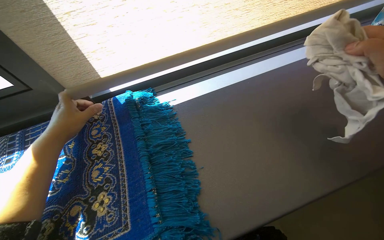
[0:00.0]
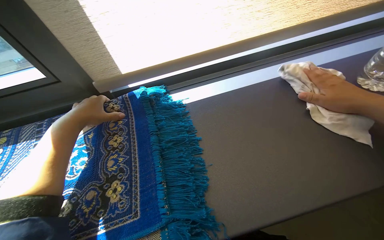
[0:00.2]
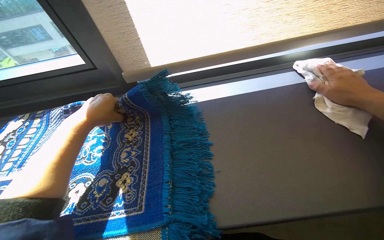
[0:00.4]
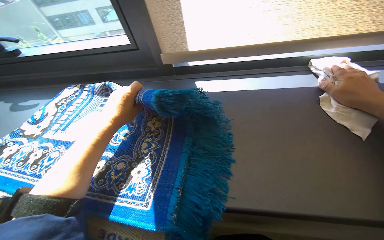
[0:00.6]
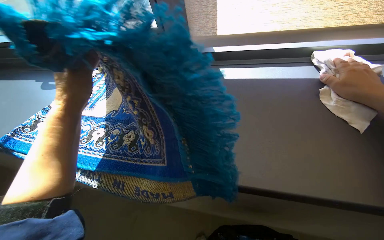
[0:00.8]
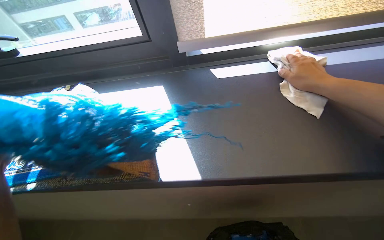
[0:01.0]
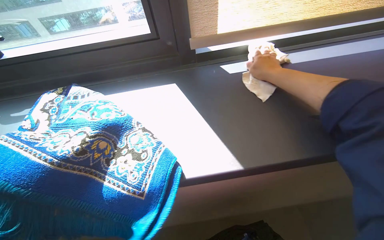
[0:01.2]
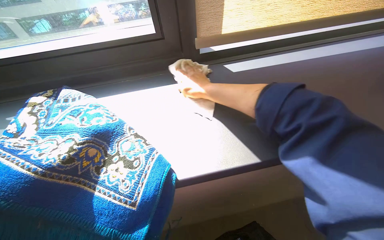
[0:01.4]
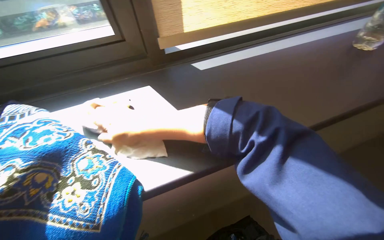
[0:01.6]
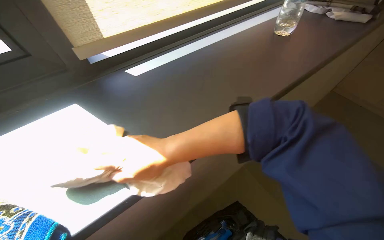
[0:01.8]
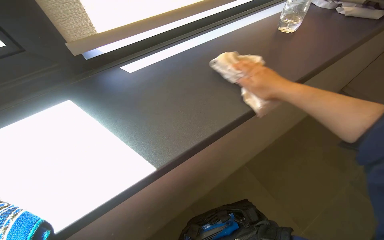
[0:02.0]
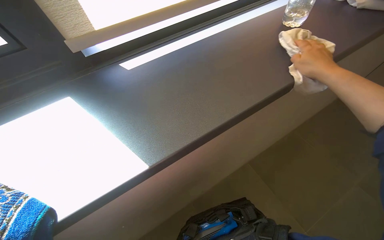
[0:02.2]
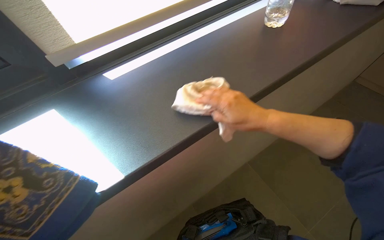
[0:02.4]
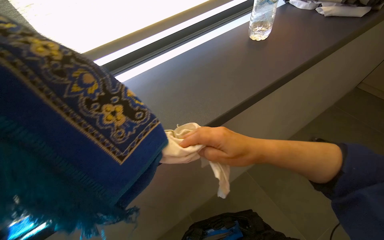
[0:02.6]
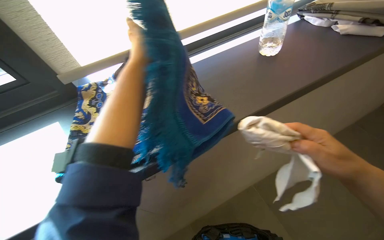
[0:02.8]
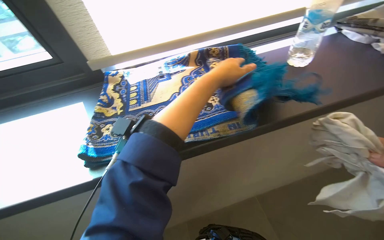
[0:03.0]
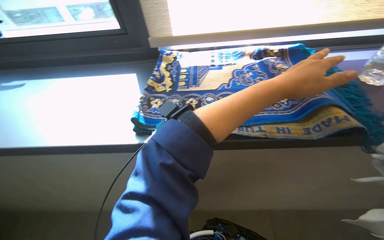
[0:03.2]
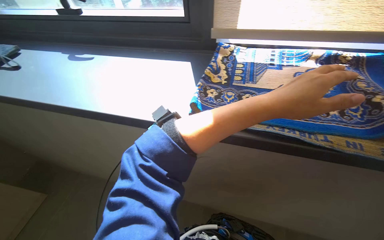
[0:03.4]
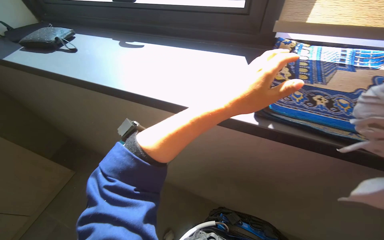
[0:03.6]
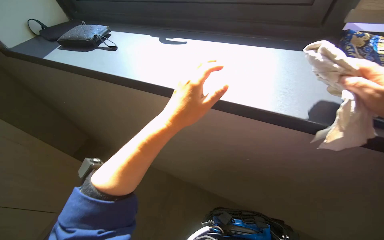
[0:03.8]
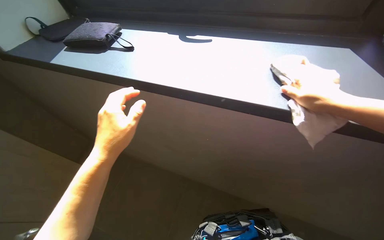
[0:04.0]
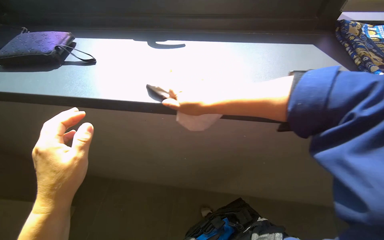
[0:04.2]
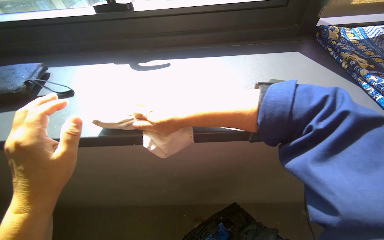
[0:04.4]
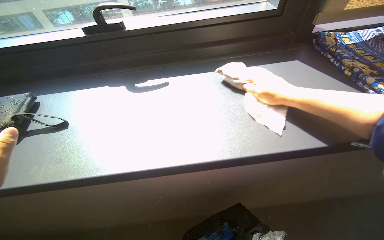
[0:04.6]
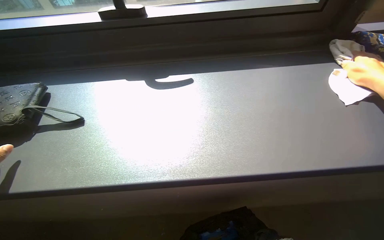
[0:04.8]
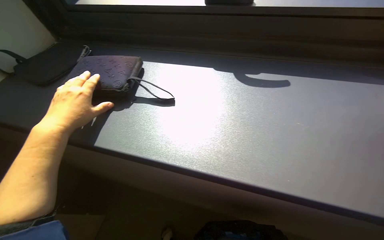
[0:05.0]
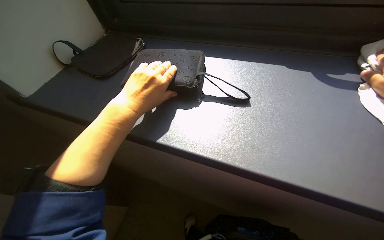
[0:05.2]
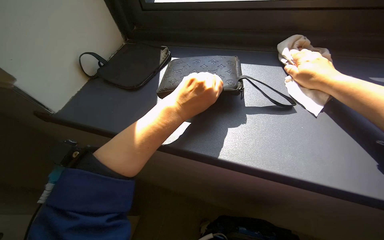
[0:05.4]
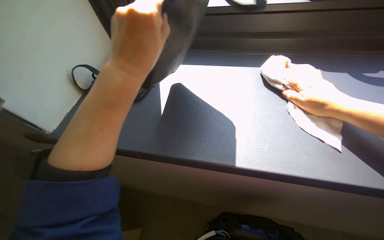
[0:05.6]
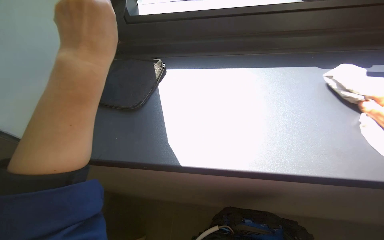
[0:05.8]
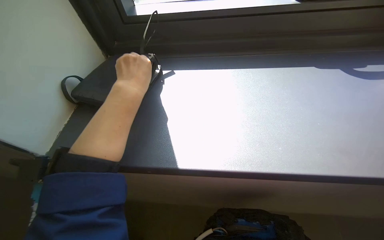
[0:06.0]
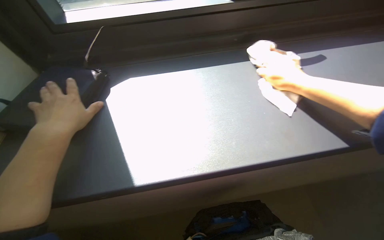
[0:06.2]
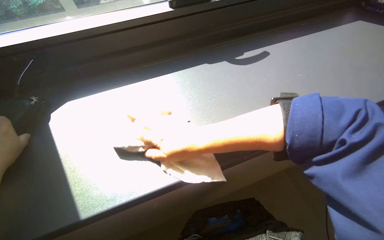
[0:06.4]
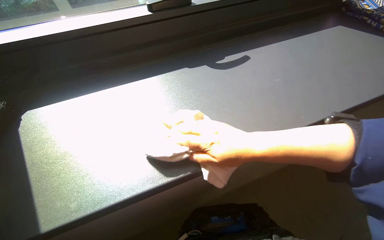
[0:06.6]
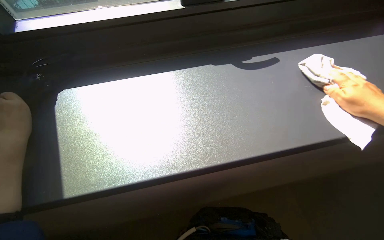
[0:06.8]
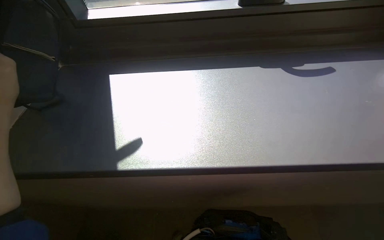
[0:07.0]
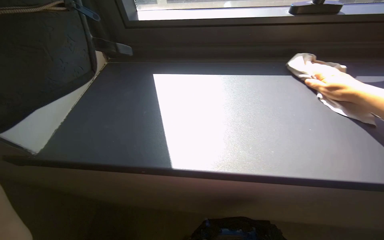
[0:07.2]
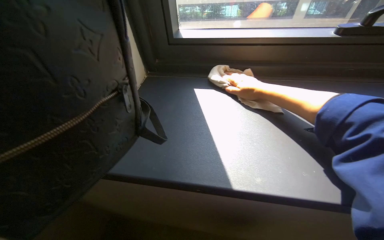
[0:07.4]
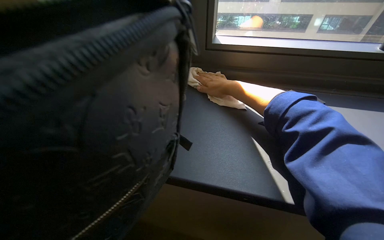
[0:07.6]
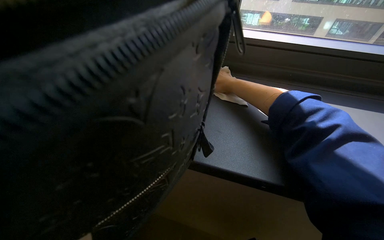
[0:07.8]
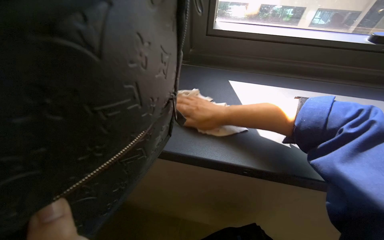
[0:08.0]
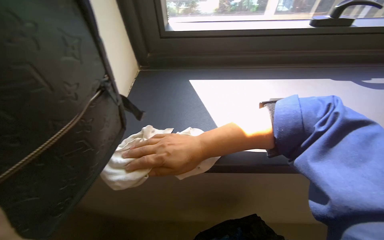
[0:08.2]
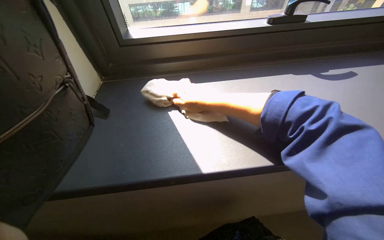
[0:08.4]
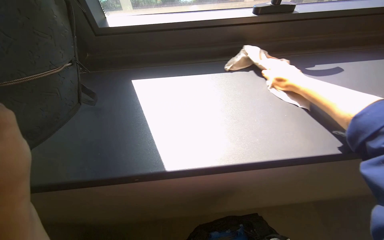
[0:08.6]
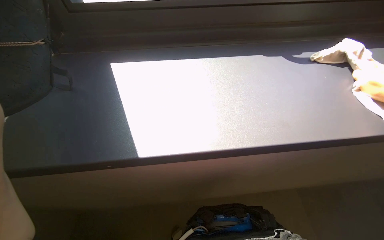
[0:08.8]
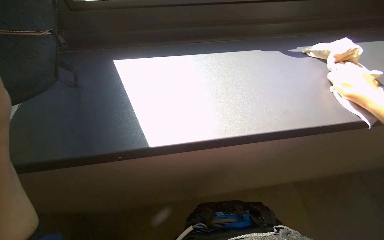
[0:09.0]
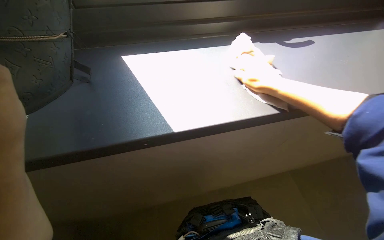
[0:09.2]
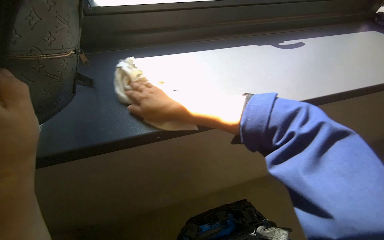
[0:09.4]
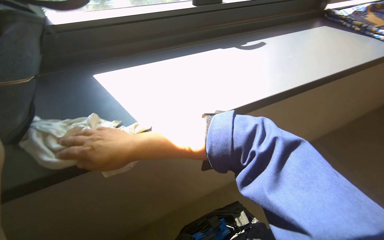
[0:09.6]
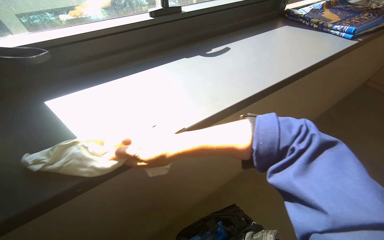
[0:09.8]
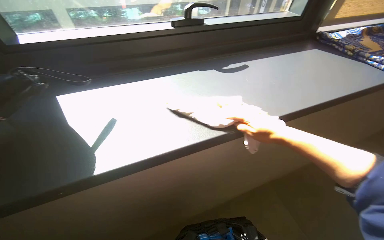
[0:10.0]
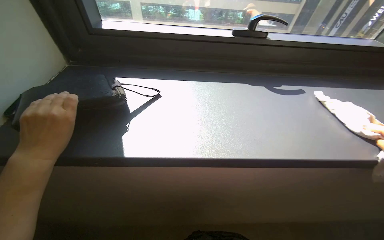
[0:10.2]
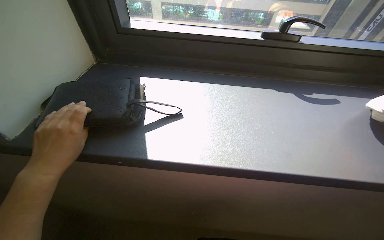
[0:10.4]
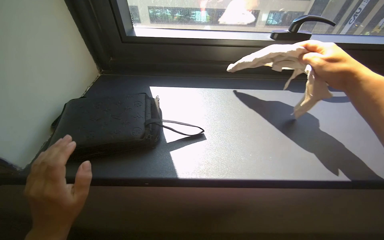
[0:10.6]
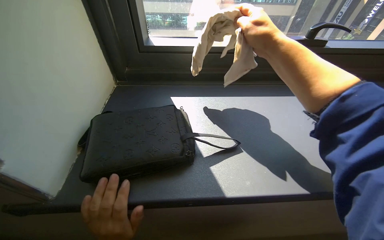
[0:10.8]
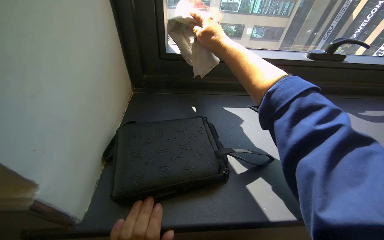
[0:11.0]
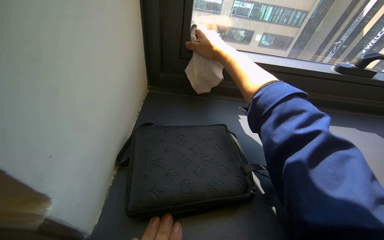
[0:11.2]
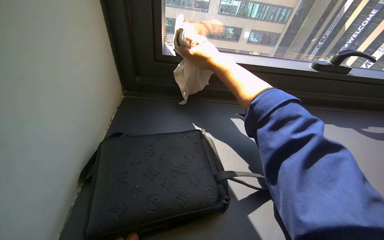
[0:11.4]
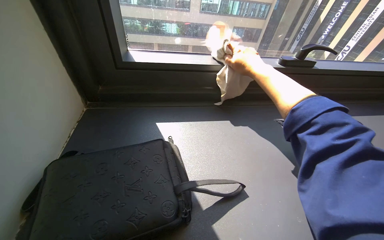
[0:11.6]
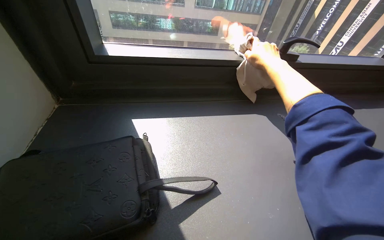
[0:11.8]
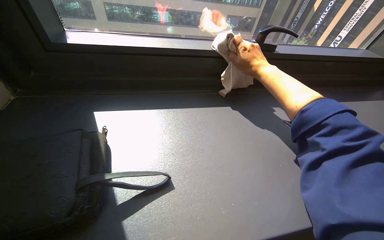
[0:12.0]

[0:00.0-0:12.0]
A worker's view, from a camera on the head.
Job: wiping surfaces.
The whole recording: Wiping window ledge and frame. The worker wipes the window ledge and frame, moving items as needed.
0:03.0 to 0:04.4: The wearer moves some 50 cm. The head rotates roughly 20 degrees to the left.
0:06.0 to 0:07.6: The view swings about 20 degrees to the right.

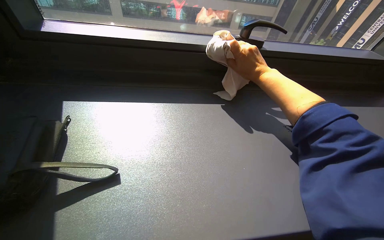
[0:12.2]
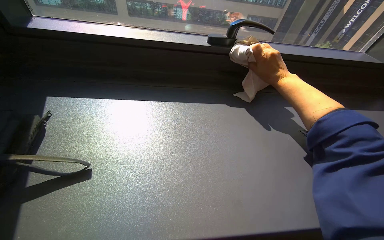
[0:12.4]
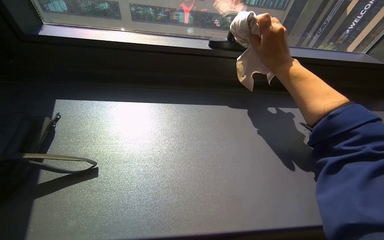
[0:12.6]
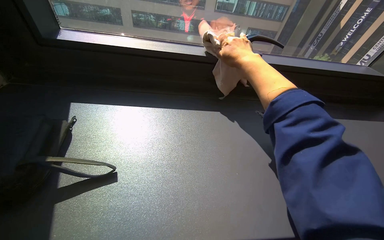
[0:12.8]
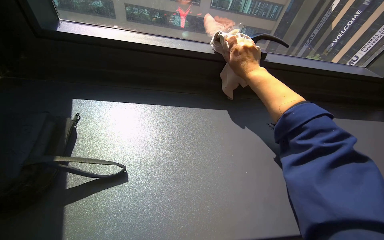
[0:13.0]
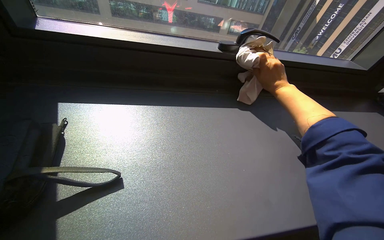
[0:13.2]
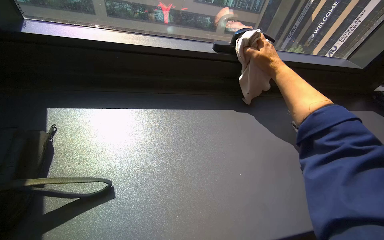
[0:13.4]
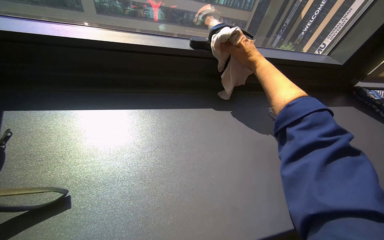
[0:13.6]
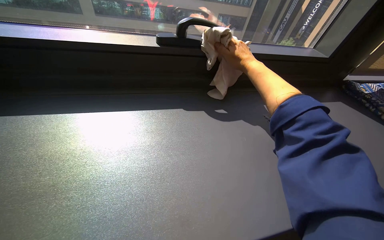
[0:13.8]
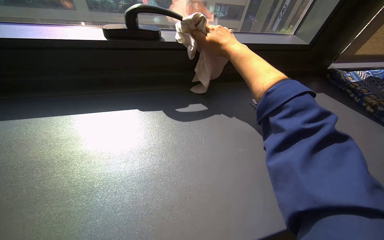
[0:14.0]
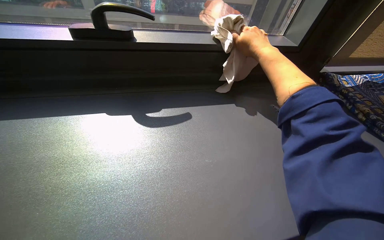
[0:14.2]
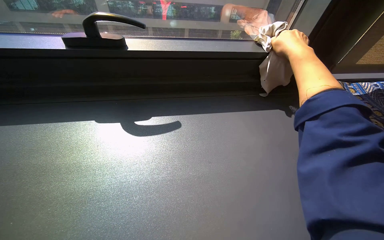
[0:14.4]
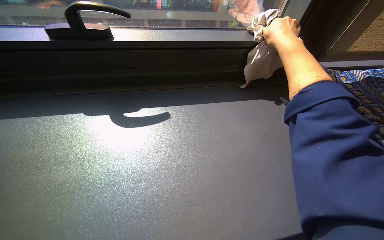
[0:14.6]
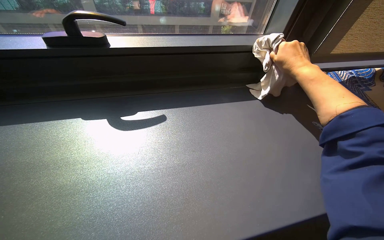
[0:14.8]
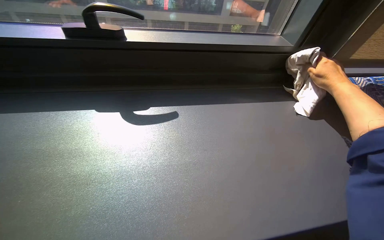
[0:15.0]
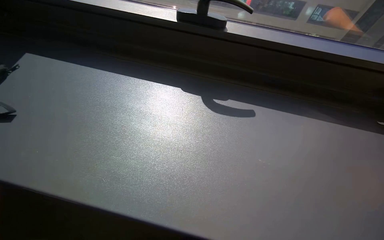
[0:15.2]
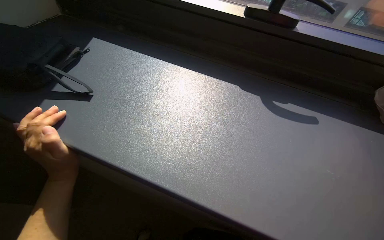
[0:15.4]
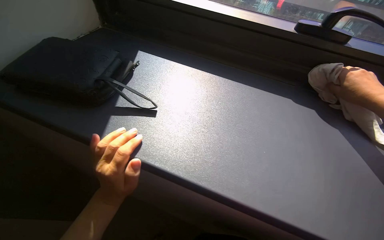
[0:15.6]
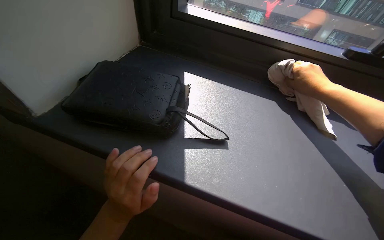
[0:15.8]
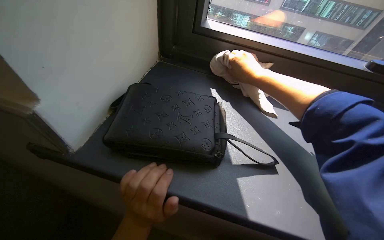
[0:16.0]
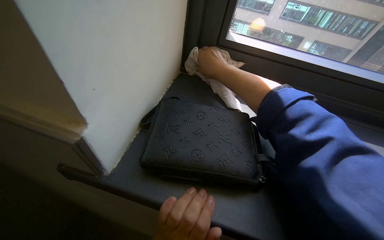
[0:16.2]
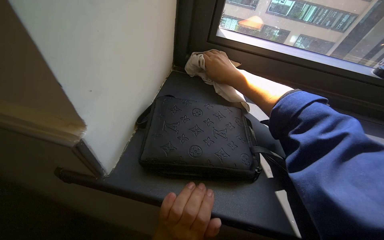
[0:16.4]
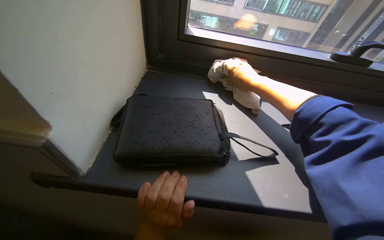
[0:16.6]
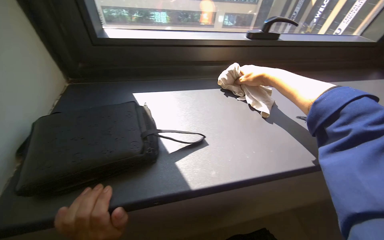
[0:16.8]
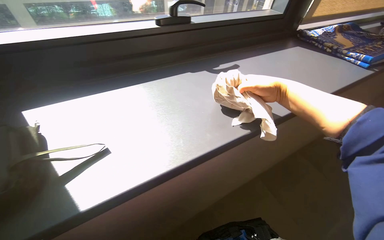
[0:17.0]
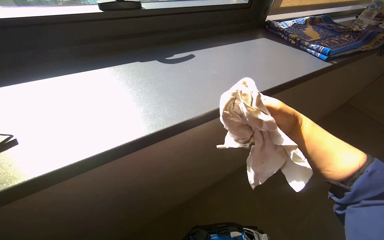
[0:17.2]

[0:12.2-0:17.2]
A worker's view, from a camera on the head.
Job: wiping surfaces.
The whole recording: Wiping window ledge and frame. The worker wipes the window ledge and frame, moving items as needed.
0:15.6 to 0:17.2: The head rotates about 35 degrees to the right.

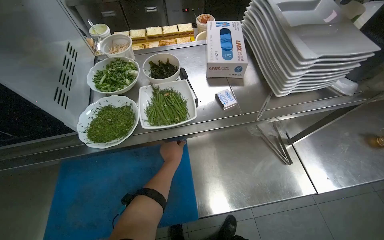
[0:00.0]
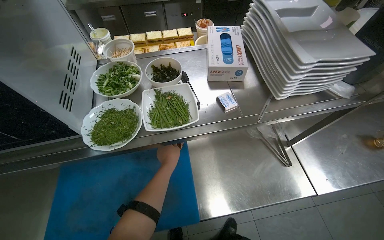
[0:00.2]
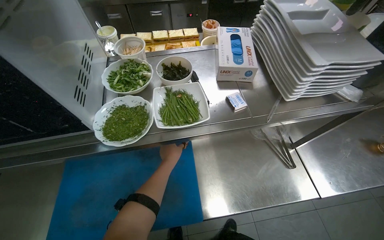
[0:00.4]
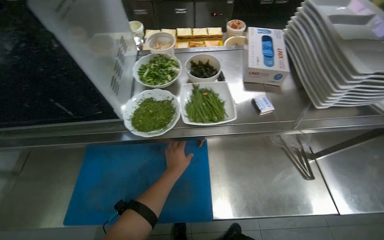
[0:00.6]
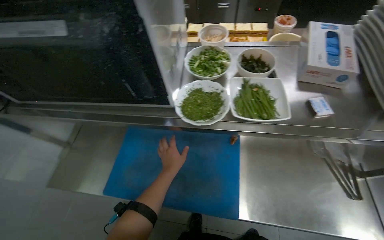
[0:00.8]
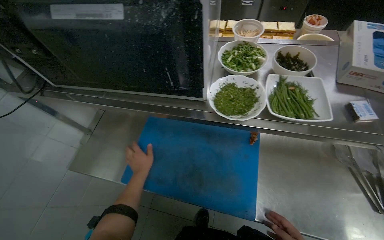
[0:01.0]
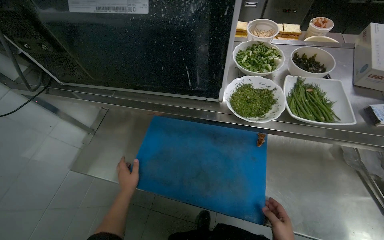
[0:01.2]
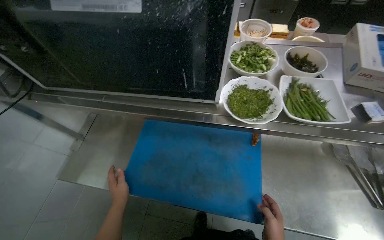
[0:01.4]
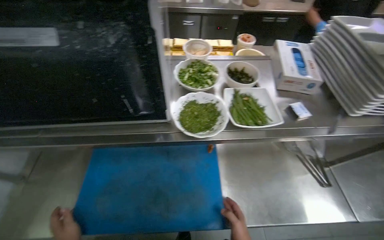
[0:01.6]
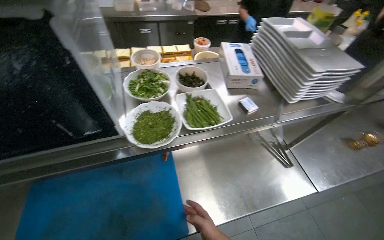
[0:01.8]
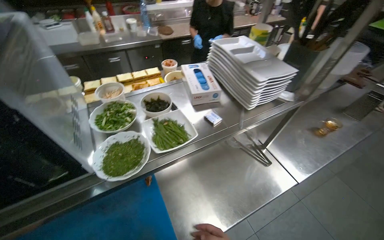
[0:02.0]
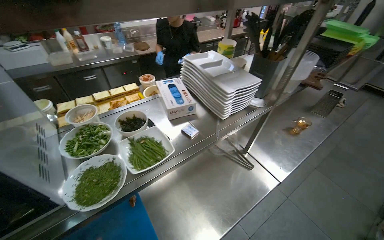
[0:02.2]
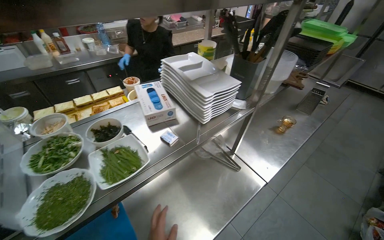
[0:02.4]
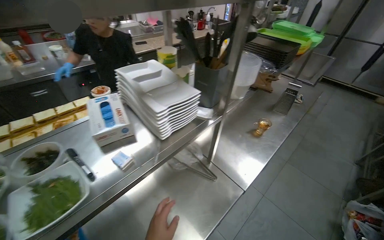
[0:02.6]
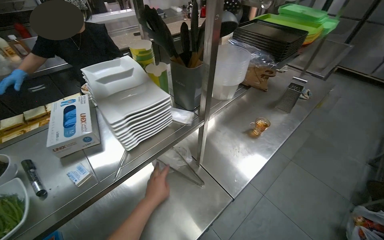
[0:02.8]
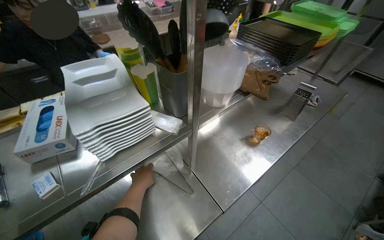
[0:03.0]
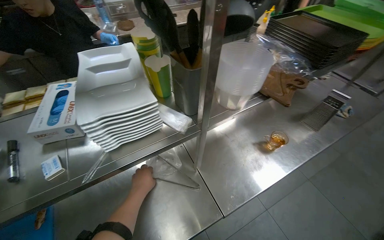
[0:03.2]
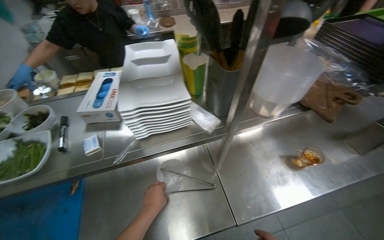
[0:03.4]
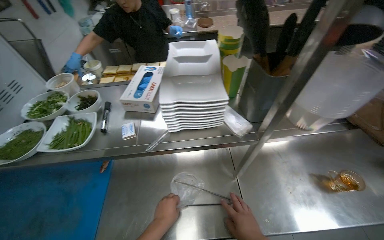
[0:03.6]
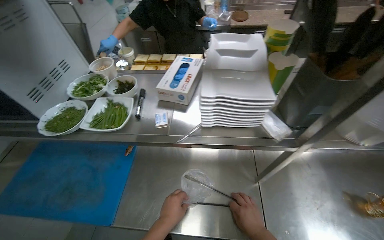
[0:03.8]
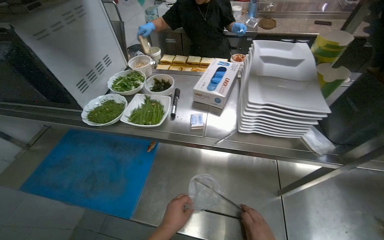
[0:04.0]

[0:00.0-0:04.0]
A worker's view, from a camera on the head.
Job: organizing items.
The whole recording: Handling kitchen supplies. The worker organizes kitchen tools, retrieves items.
0:00.0 to 0:01.4: The wearer's head swings about 20 degrees to the left. The left hand is displaced to the left and down the picture by some 50 cm.
0:01.4 to 0:02.6: The wearer's head swings about 55 degrees to the right. The view tilts roughly 15 degrees upward.
0:02.6 to 0:04.0: The head rotates approximately 55 degrees to the left.
